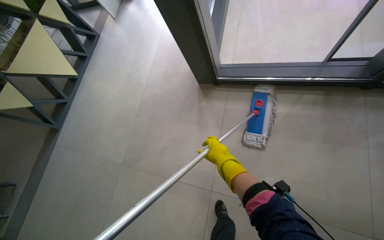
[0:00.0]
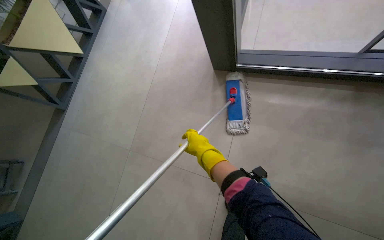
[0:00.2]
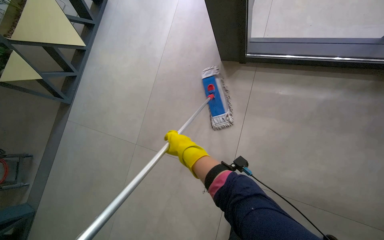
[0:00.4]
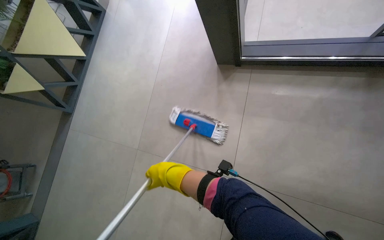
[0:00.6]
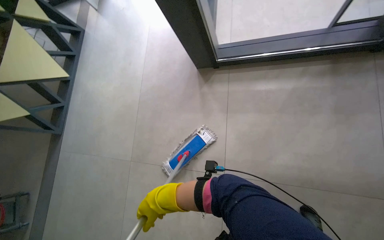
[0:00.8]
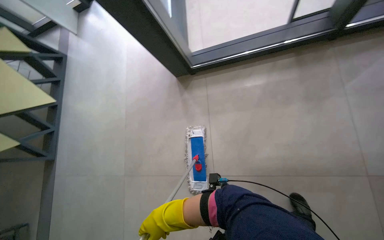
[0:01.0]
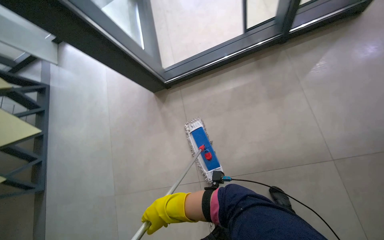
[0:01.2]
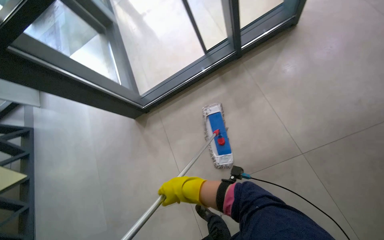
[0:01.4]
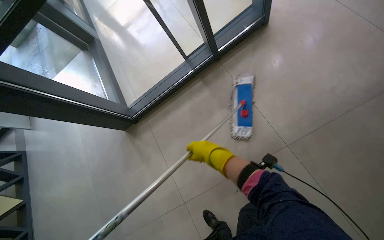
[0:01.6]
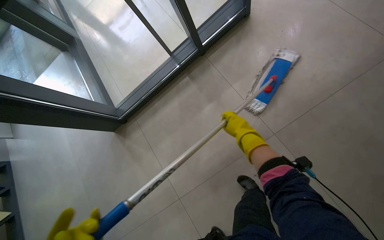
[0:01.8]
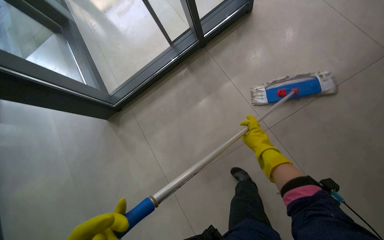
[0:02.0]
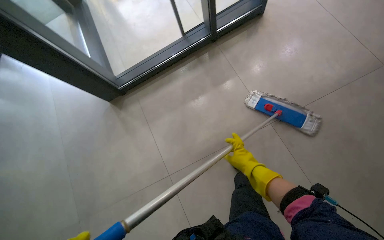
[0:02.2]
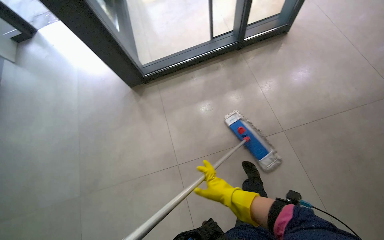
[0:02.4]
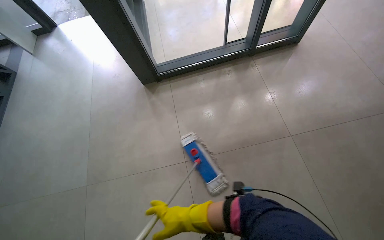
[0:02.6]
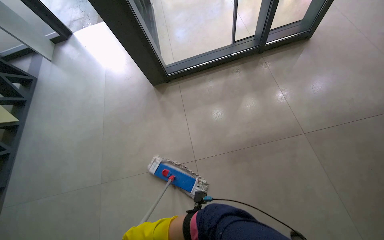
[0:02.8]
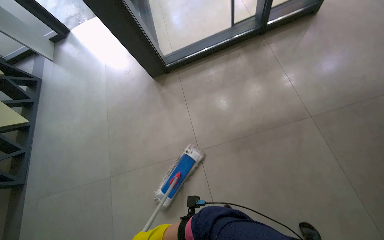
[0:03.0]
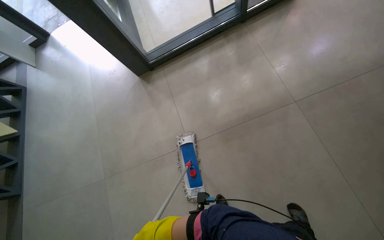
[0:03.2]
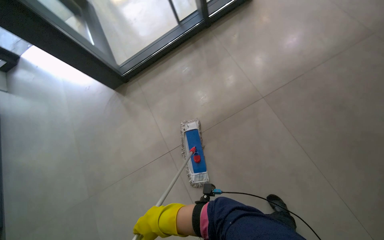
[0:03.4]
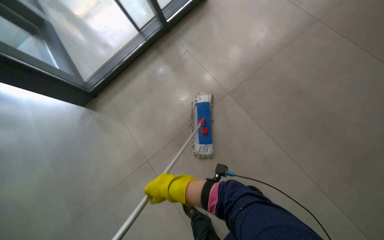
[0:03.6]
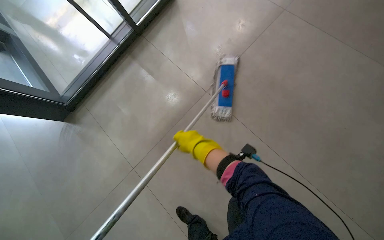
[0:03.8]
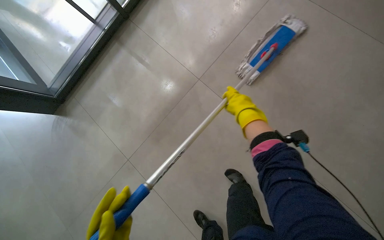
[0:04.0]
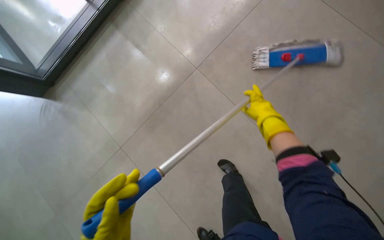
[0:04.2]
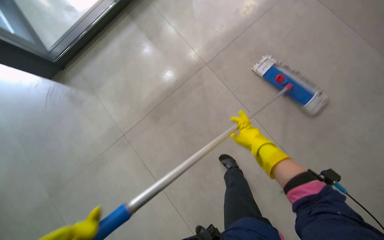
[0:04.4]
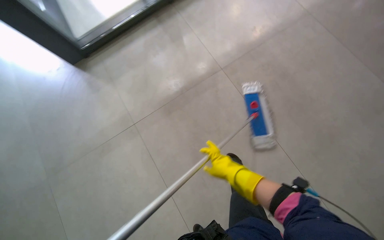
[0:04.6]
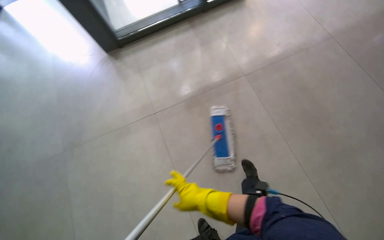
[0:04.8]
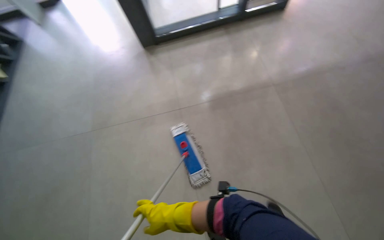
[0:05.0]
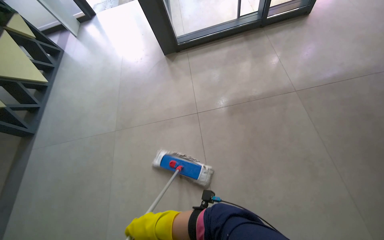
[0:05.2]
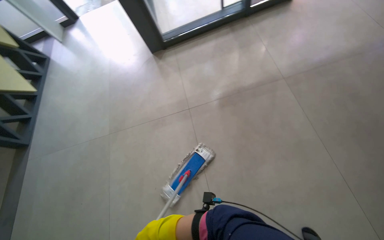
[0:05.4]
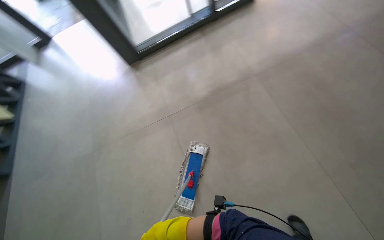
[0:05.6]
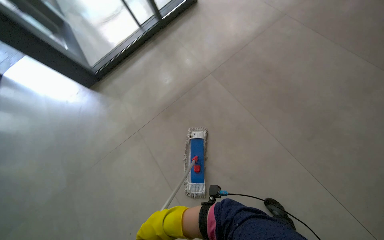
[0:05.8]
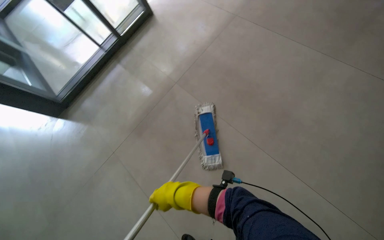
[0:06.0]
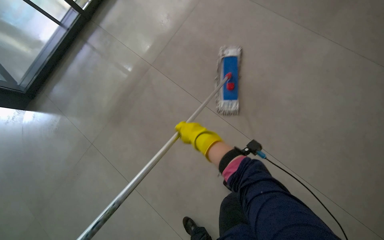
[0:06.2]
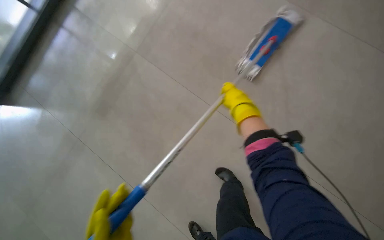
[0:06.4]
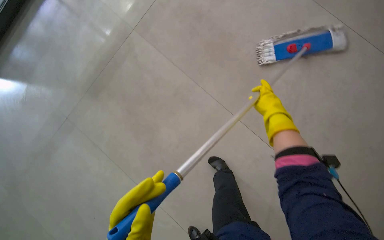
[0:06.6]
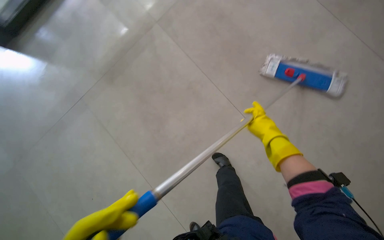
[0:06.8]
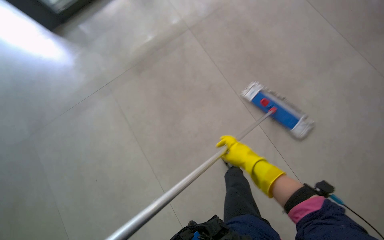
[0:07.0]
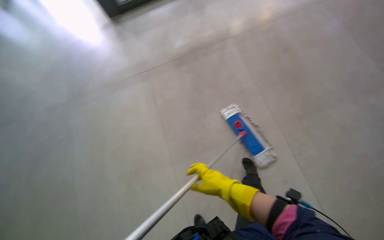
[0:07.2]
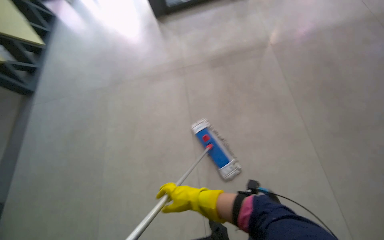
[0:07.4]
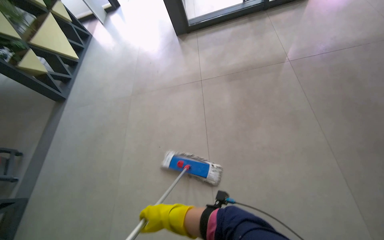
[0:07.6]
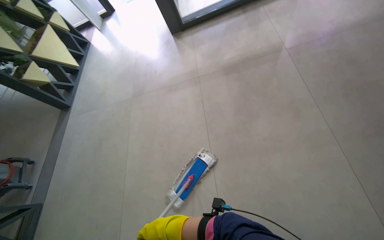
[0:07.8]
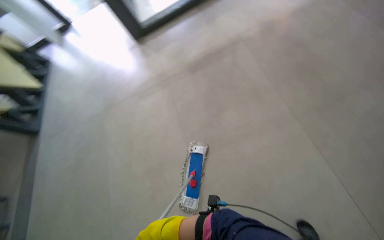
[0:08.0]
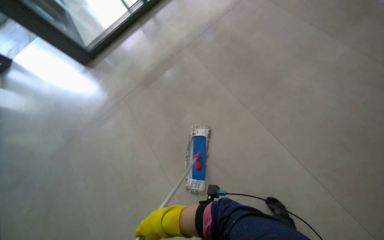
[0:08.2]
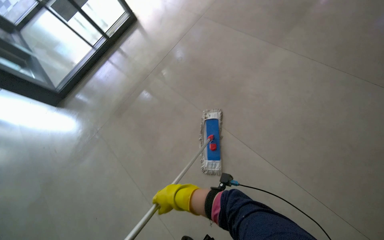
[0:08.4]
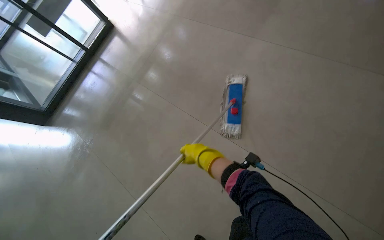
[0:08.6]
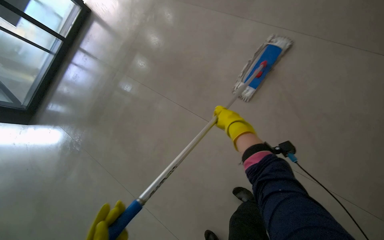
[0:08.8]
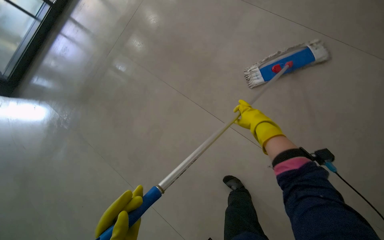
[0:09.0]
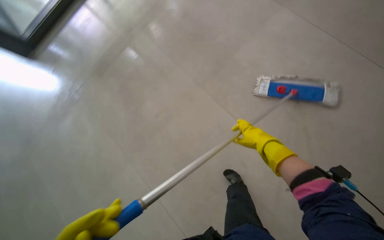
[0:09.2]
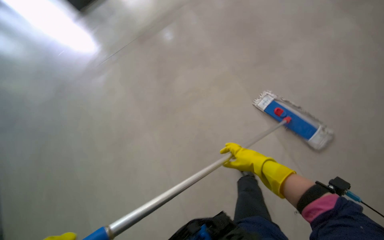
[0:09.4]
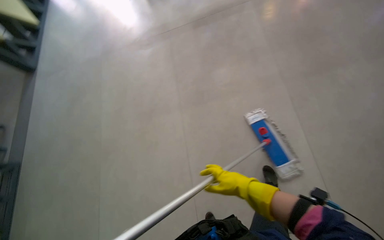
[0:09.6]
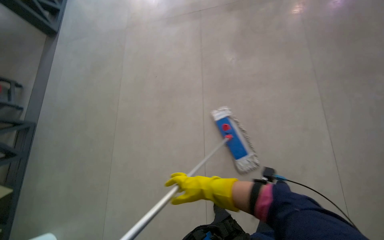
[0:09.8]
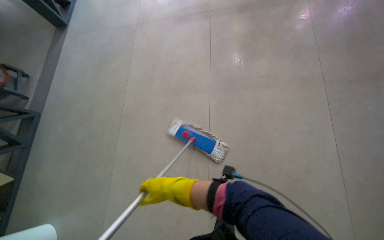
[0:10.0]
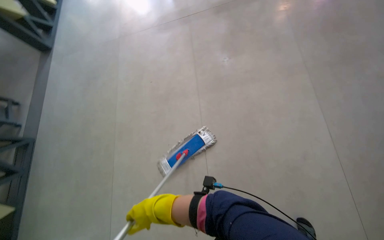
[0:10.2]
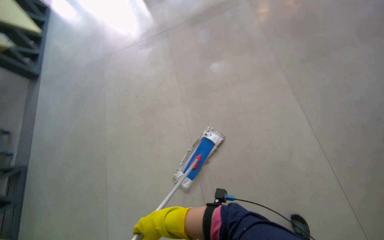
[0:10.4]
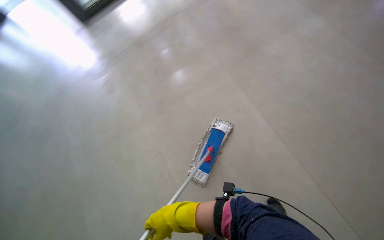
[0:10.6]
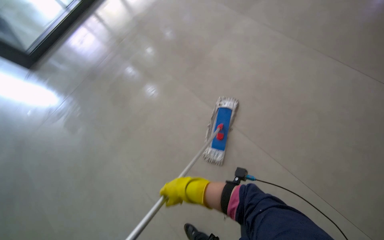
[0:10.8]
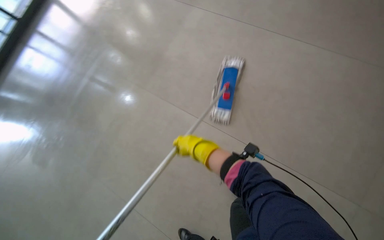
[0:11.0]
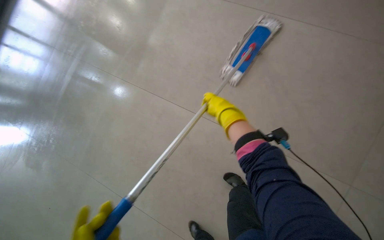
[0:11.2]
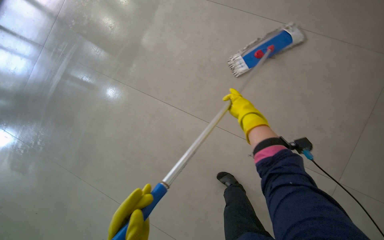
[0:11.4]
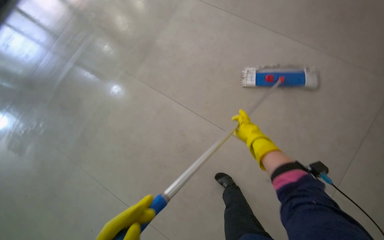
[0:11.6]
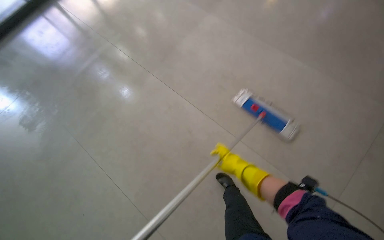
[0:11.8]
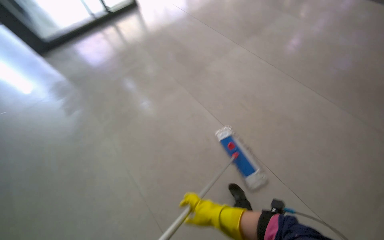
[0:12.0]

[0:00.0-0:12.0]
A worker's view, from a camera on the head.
Job: mopping floor.
The whole recording: Mopping entrance floor. The worker mops the floor in the building's entrance area, both inside and outside the doors.
0:00.0 to 0:01.6: The head travels about 40 cm. Everything in view rotates some 40 degrees counterclockwise.
0:04.4 to 0:06.0: The camera is carried some 70 cm.

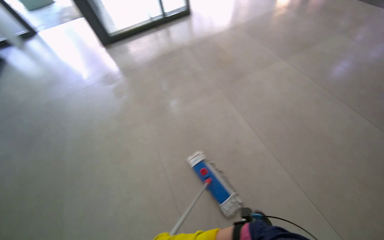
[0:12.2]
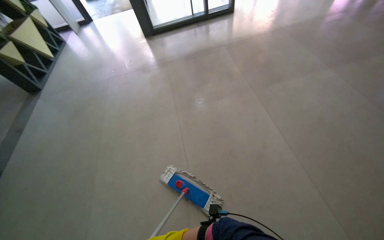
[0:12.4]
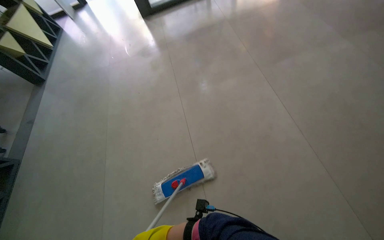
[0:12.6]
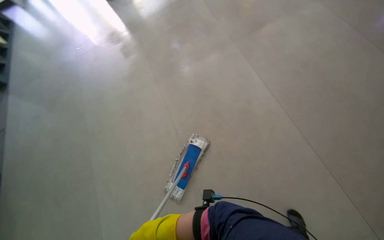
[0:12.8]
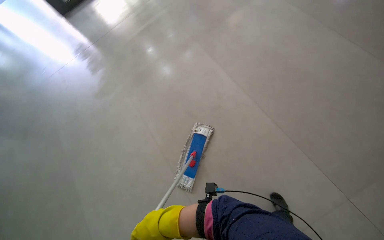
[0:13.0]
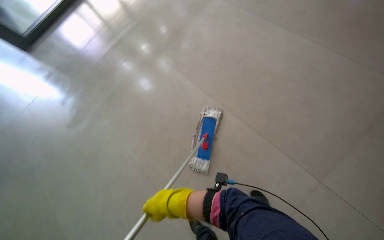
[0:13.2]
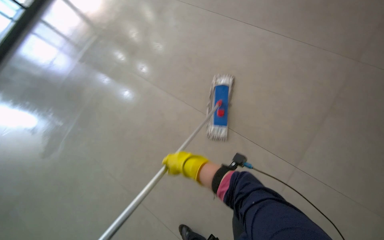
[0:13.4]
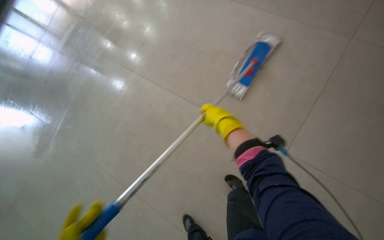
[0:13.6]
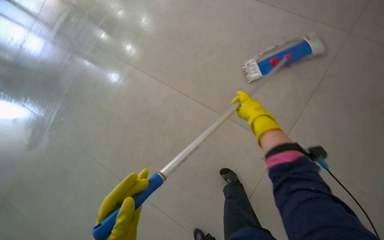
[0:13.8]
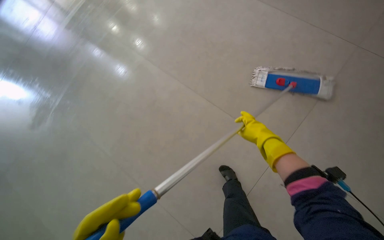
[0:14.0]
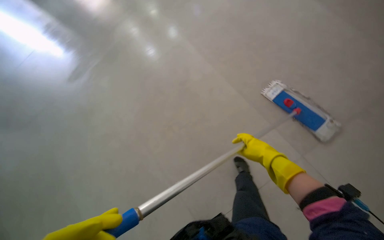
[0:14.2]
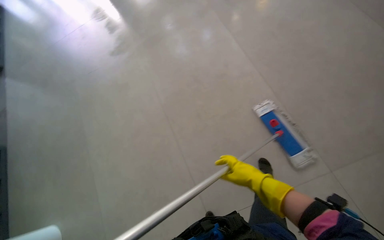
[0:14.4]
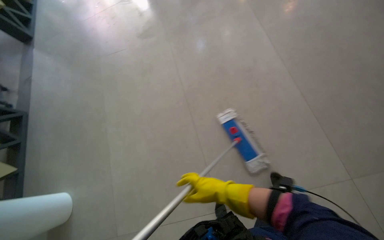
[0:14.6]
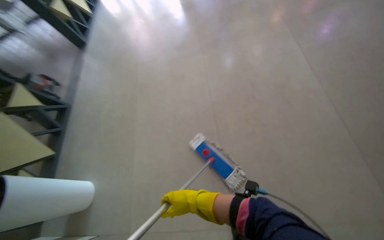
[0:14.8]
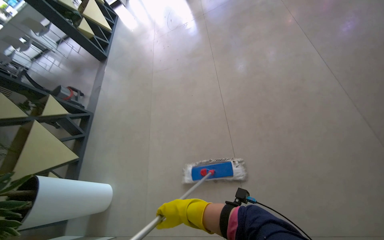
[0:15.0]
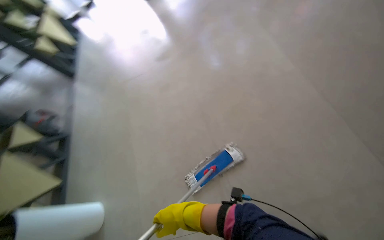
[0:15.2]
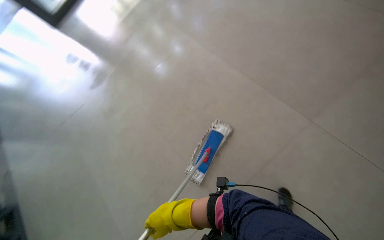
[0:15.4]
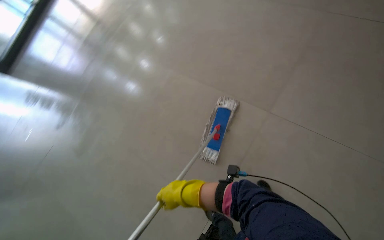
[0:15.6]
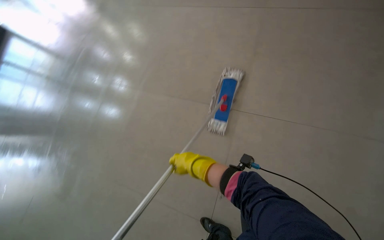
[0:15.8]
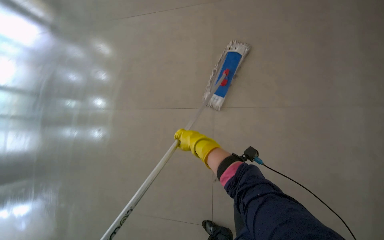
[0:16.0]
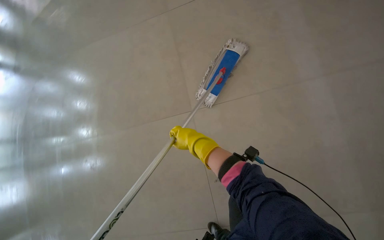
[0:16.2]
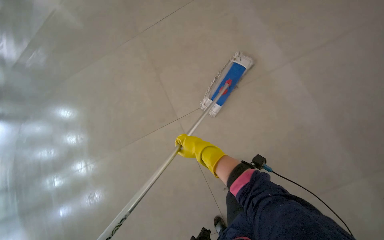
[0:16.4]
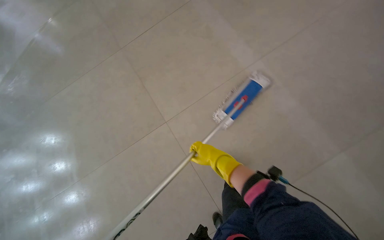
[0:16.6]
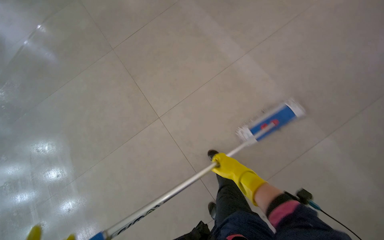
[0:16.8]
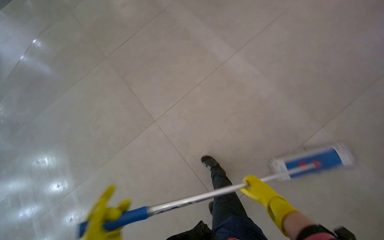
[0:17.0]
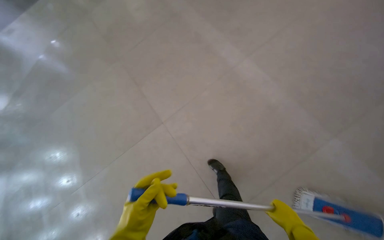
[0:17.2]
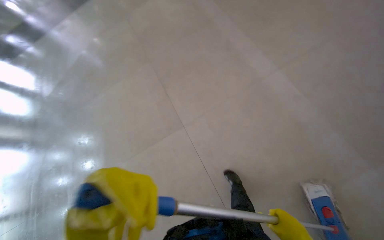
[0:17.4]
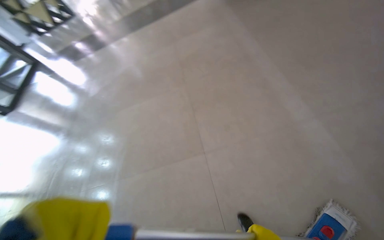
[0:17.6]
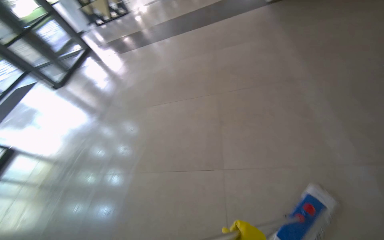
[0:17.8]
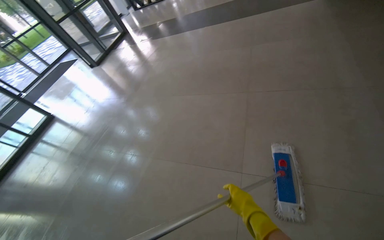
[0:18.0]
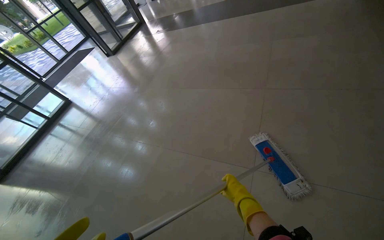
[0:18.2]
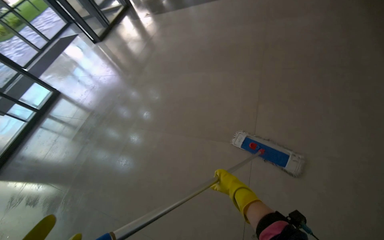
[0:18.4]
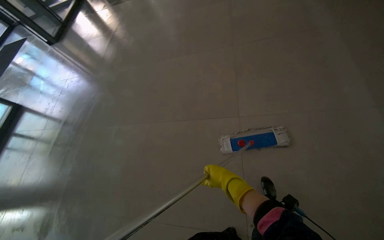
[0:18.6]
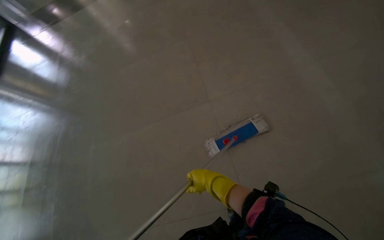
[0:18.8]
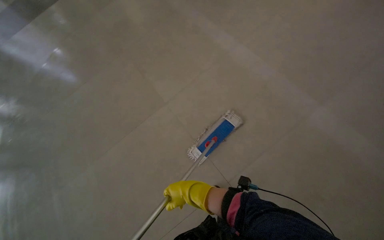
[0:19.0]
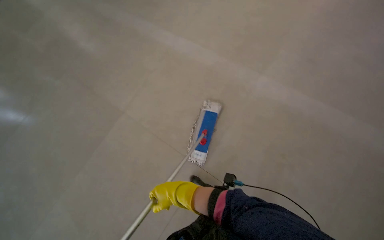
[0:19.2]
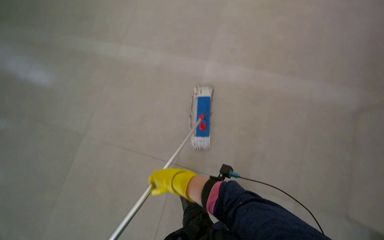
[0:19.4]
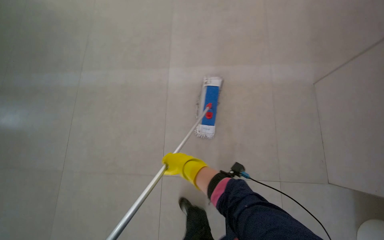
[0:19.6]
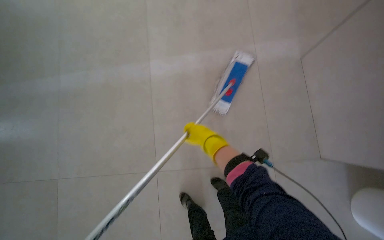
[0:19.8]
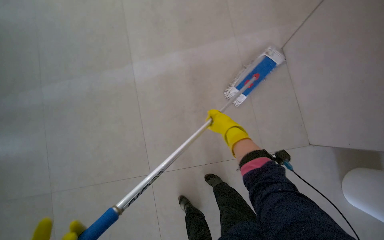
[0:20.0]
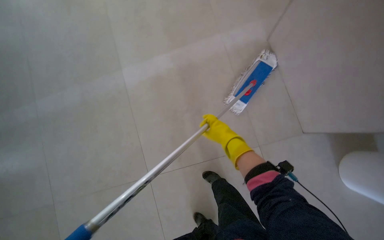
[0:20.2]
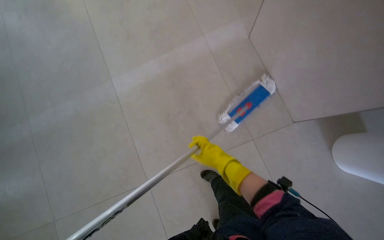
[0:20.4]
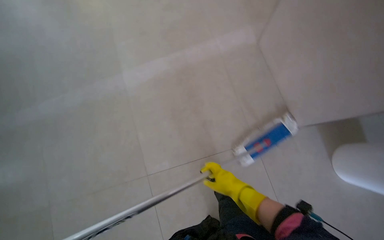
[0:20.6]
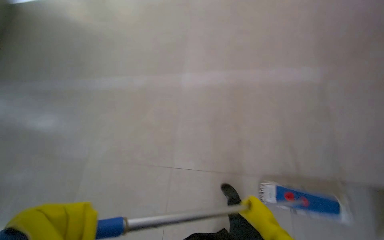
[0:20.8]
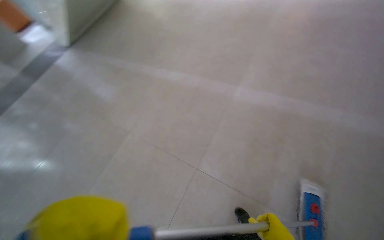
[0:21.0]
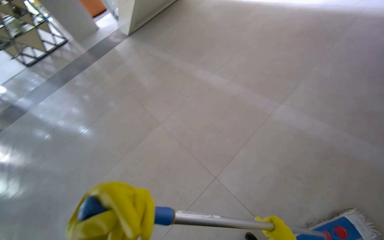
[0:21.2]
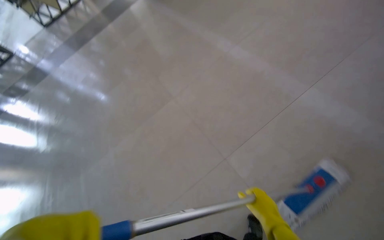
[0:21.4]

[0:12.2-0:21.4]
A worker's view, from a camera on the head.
Job: mopping floor.
The whole recording: Mopping entrance floor. The worker mops the floor in the building's entrance area, both inside and outside the doors.
0:13.8 to 0:15.2: The camera sweeps to the right, by roughly 20 degrees. The view tips upward by approximately 20 degrees.
0:15.2 to 0:16.8: The right hand moves up the picture, some 15 cm.
0:16.8 to 0:18.4: The wearer's head swings some 50 degrees to the left.
0:18.4 to 0:19.8: The head rotates roughly 40 degrees to the right. The camera pitches downward, by some 20 degrees.
0:19.8 to 0:21.4: The head rotates roughly 45 degrees to the left.
